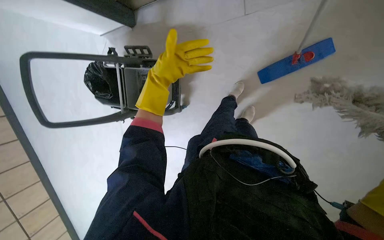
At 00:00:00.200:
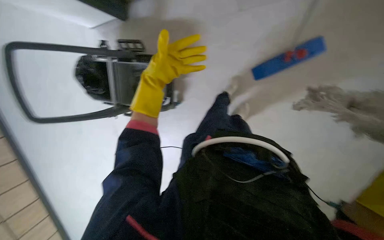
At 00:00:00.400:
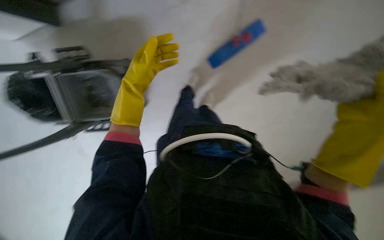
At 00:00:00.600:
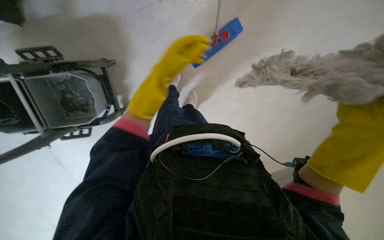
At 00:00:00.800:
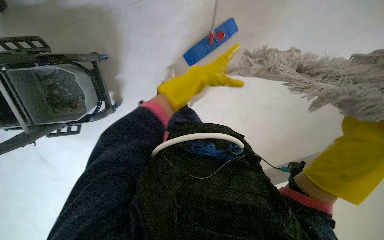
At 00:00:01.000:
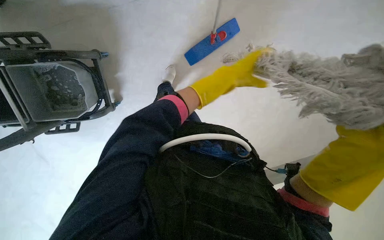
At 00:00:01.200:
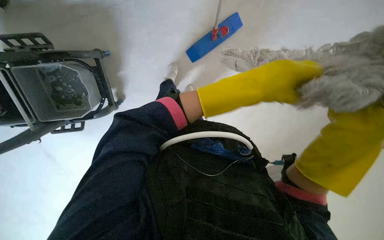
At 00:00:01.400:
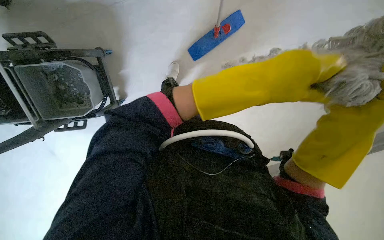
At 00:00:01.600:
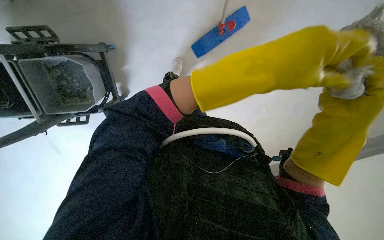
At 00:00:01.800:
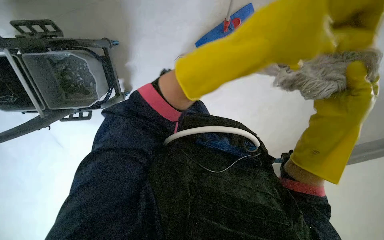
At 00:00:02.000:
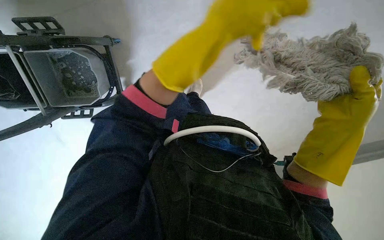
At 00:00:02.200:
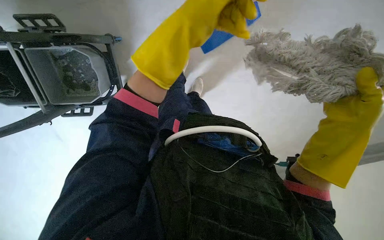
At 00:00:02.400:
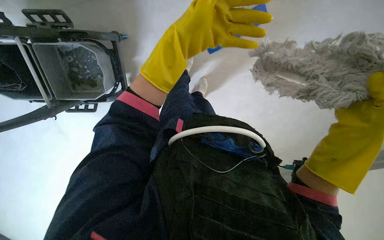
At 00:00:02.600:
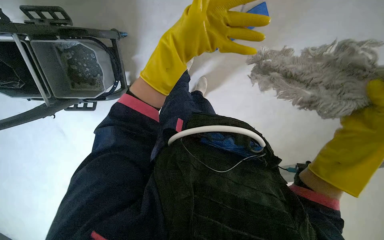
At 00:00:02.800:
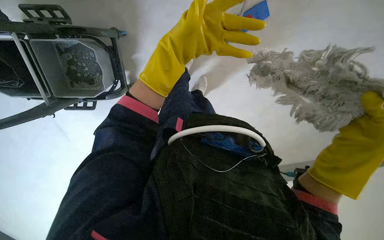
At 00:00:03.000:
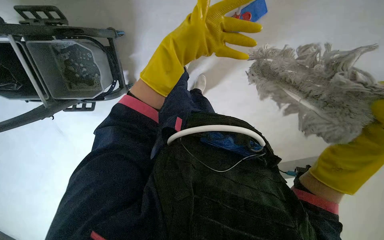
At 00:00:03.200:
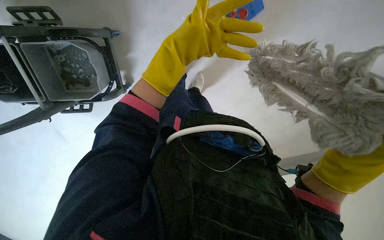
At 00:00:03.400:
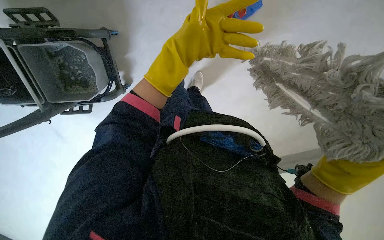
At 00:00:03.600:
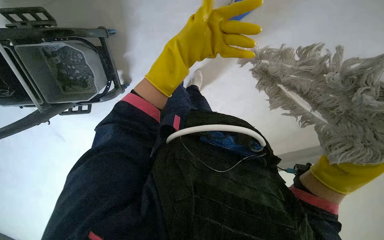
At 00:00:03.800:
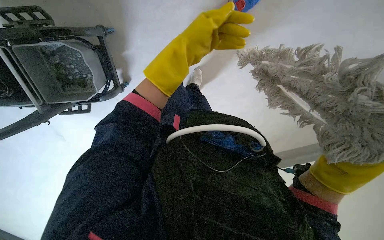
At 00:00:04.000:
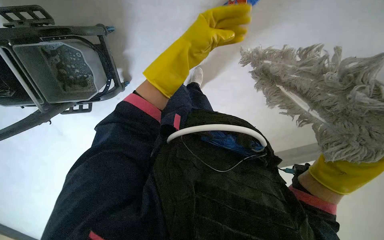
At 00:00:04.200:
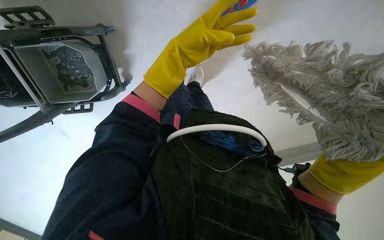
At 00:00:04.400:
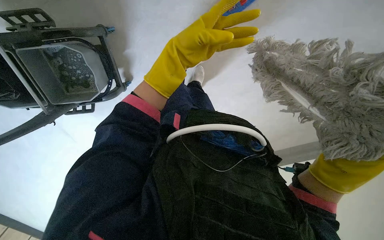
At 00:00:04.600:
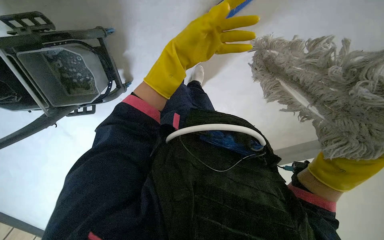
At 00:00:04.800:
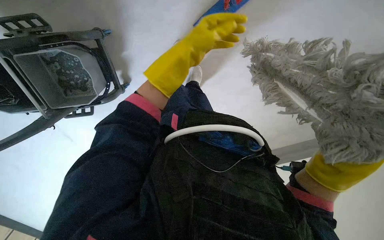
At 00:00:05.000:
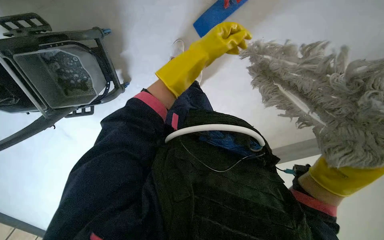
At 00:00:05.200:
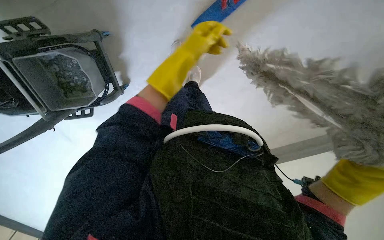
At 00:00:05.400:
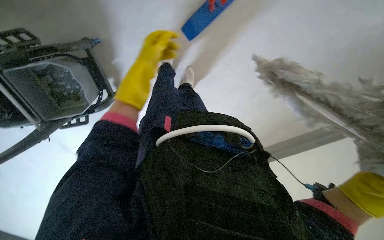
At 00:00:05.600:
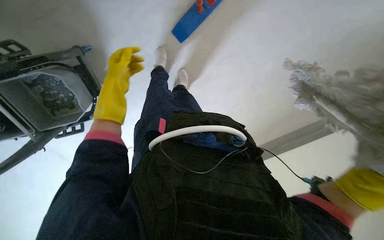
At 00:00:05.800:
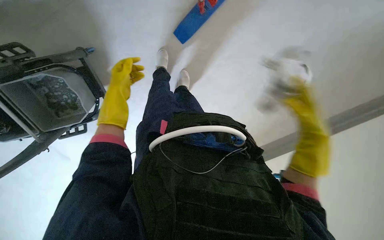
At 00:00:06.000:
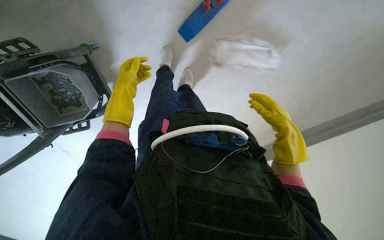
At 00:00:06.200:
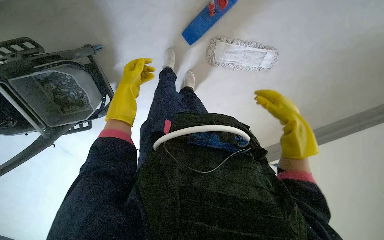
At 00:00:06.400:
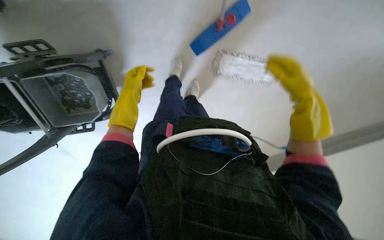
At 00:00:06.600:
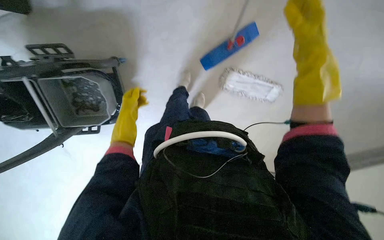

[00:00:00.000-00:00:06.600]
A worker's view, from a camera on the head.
Job: preparing cleaning supplies.
The whole recording: Changing mop head. The worker removes the mop head, wrings it in the bucket, and reattaches it to the mop handle.
00:00:00.000 to 00:00:01.600: The head rotates about 25 degrees to the right.
00:00:01.600 to 00:00:03.200: The left hand moves farther from the camera, to the left and up the picture, some 25 cm.
00:00:05.000 to 00:00:06.600: The left hand shifts roughly 25 cm to the left, farther from the camera and down the picture.

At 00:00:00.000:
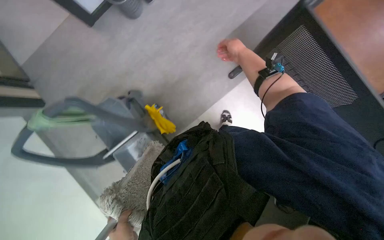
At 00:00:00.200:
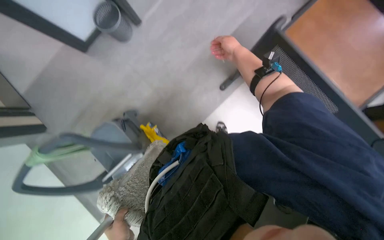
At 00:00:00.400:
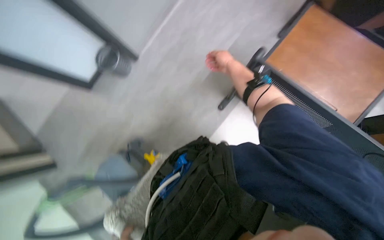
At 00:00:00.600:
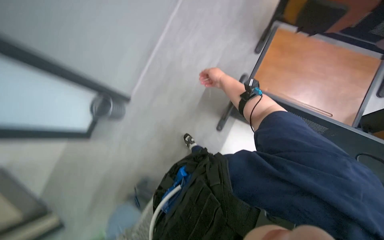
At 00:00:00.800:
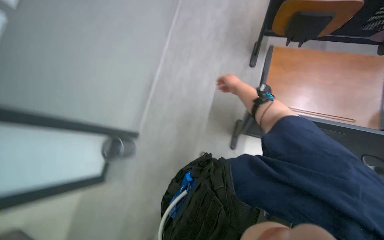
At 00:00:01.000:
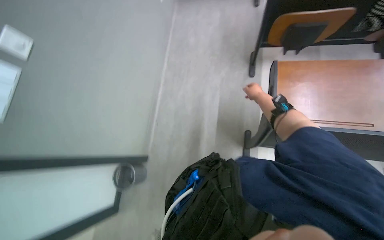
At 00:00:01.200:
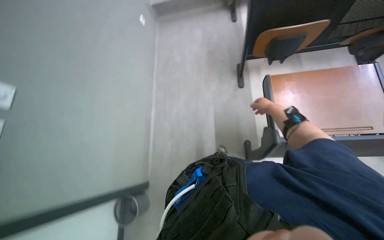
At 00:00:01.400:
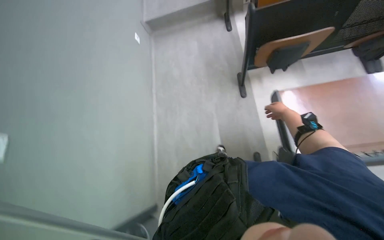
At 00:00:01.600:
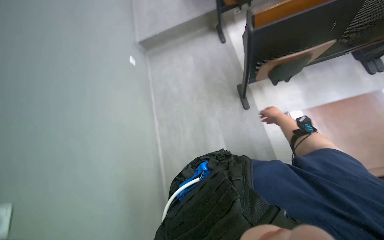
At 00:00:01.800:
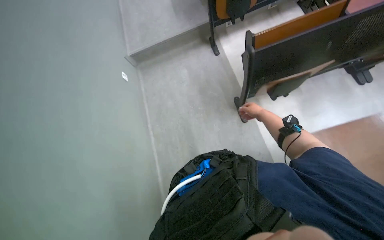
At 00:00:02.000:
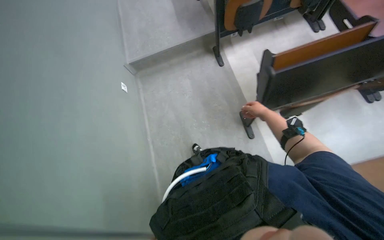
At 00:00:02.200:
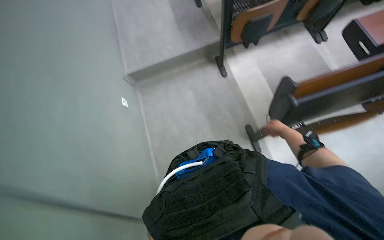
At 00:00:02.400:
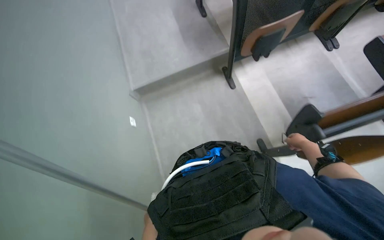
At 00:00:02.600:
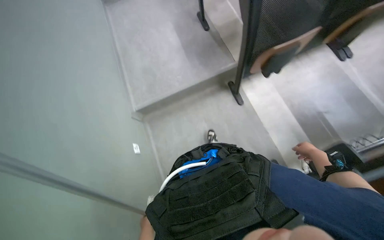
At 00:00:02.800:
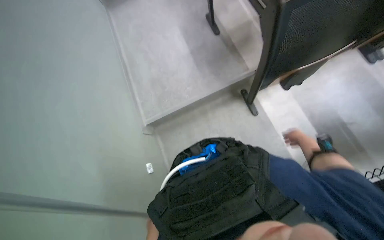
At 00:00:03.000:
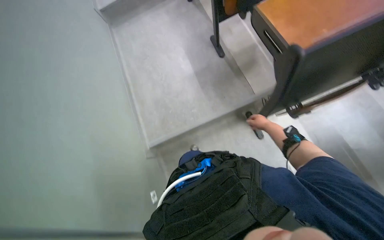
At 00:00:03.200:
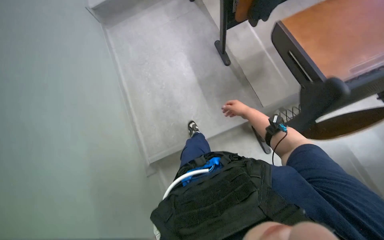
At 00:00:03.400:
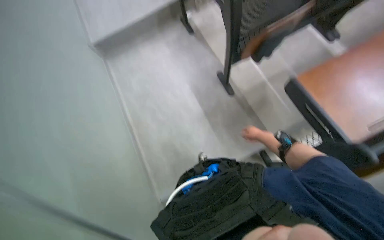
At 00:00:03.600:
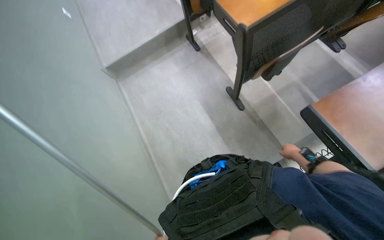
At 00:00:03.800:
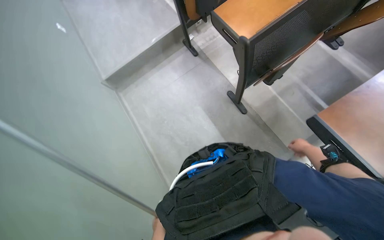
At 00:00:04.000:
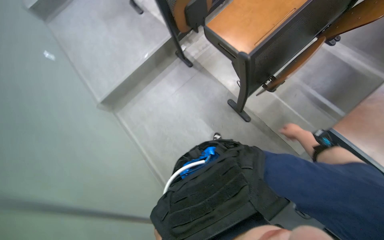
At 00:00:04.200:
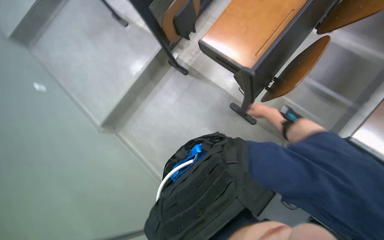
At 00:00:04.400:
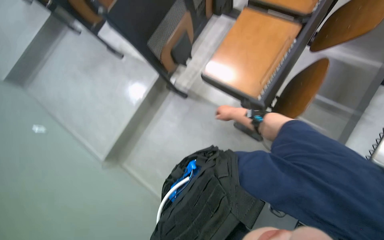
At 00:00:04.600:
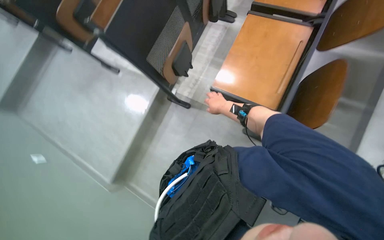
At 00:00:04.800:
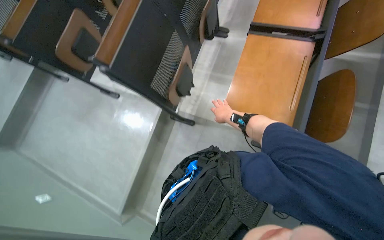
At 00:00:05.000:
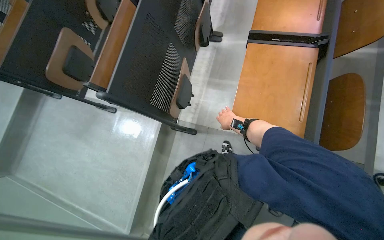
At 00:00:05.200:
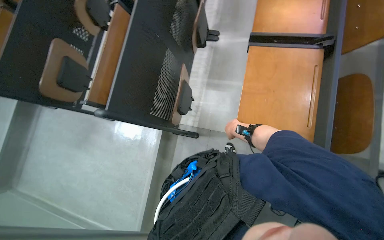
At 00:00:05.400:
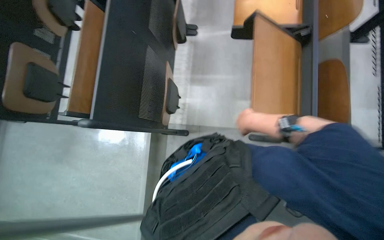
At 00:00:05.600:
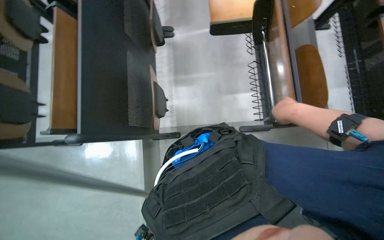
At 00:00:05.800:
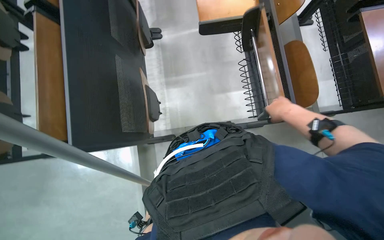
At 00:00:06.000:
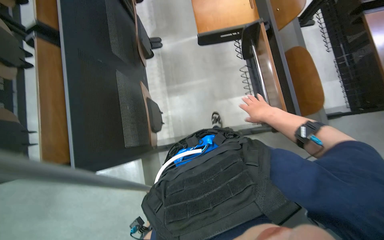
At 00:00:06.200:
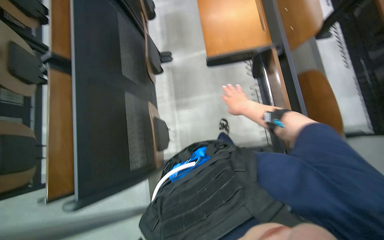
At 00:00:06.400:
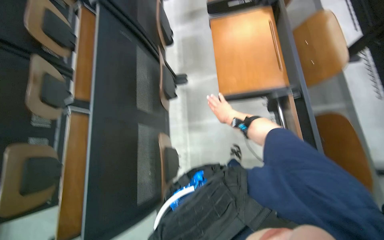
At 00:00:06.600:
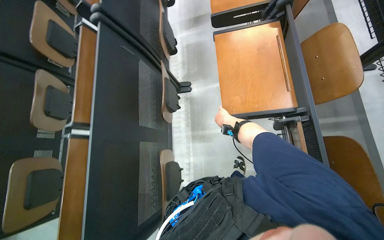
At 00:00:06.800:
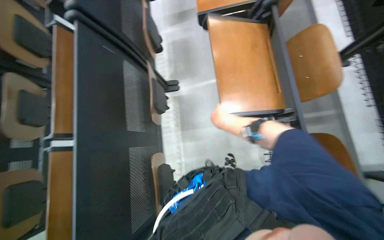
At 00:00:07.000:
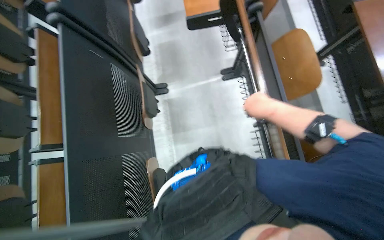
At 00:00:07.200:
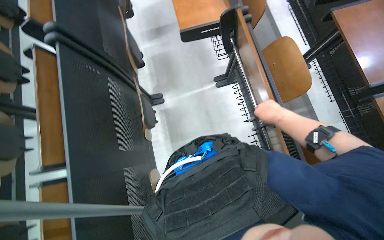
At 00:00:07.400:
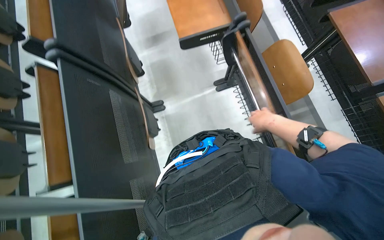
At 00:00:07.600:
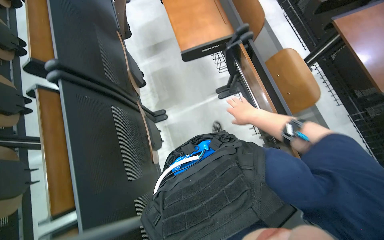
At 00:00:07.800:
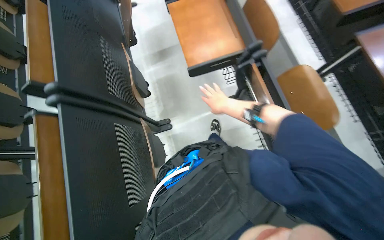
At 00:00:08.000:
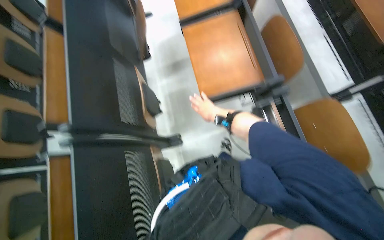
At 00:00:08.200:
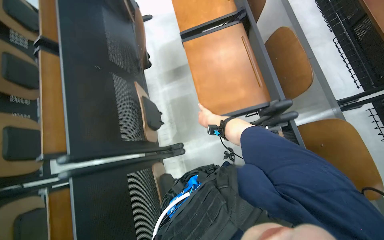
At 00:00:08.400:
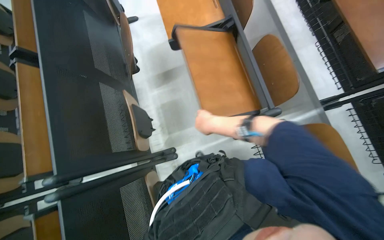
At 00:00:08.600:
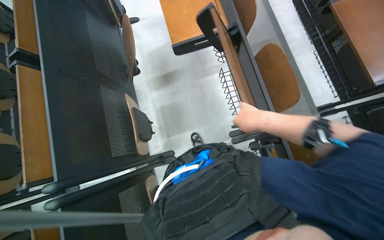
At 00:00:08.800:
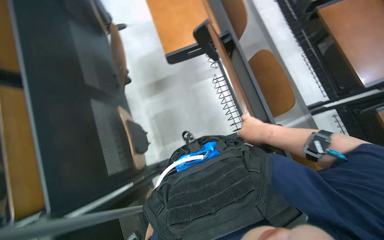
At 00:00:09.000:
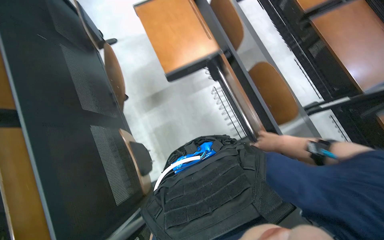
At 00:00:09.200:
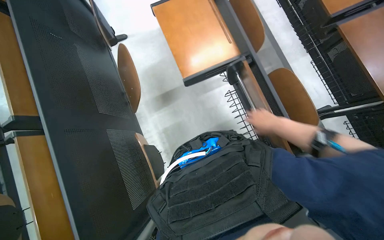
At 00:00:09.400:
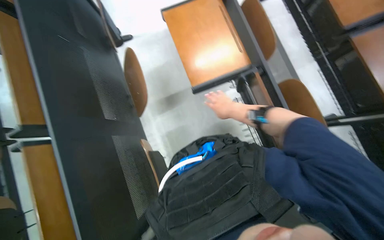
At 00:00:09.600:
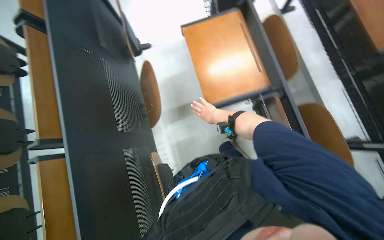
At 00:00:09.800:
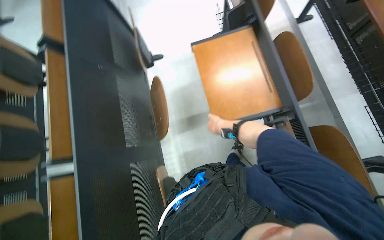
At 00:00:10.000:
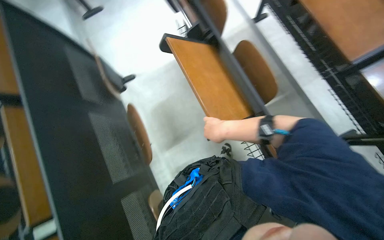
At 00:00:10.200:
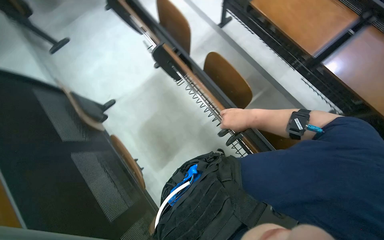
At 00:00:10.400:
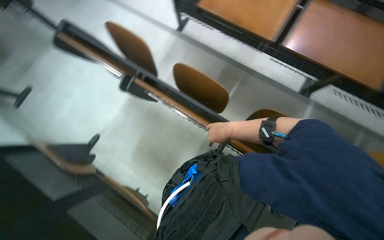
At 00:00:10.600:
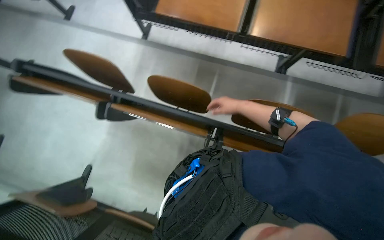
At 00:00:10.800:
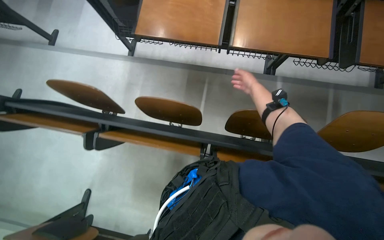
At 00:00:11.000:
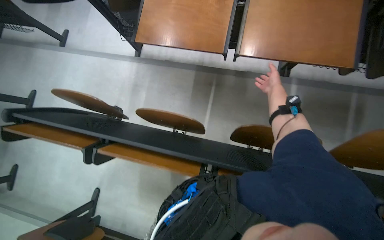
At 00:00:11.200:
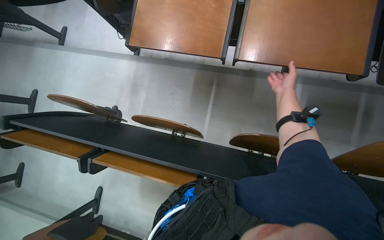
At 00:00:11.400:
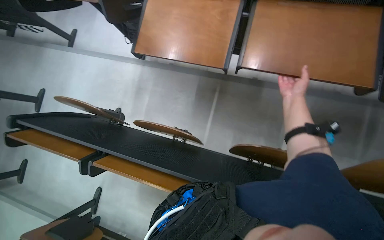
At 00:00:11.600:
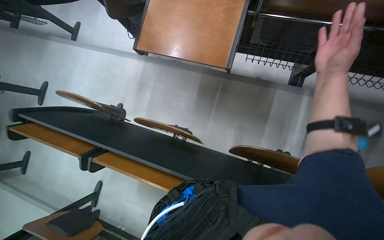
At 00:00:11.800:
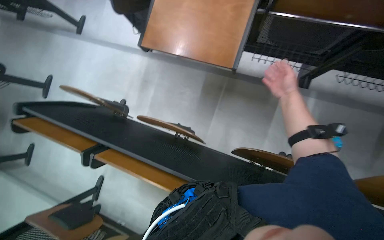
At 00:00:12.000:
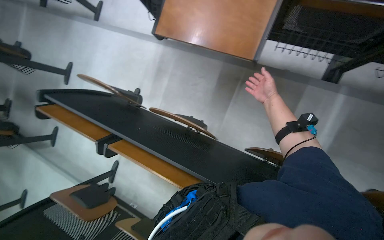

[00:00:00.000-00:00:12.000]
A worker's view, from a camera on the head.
Job: organizing items.
The whole recording: Moving classroom chairs. The worker moves chairs and desks to clear the classroom floor.
00:00:00.000 to 00:00:01.600: The camera is carried roughly 50 cm. The camera pitches upward, by about 25 degrees. Everything in view rotates about 40 degrees counterclockwise.
00:00:01.600 to 00:00:03.000: The head travels some 1 m.
00:00:04.400 to 00:00:06.000: The head travels some 60 cm. The head turns to the right by about 45 degrees.
00:00:06.000 to 00:00:07.600: The camera is carried some 60 cm.
00:00:07.600 to 00:00:09.000: The head travels approximately 70 cm.
00:00:09.000 to 00:00:10.400: The camera travels approximately 50 cm. The scene turns approximately 30 degrees counterclockwise in the picture.
00:00:10.400 to 00:00:12.000: The wearer moves approximately 40 cm.
